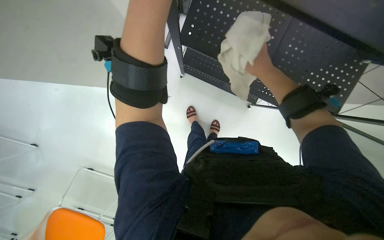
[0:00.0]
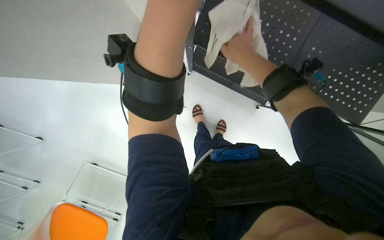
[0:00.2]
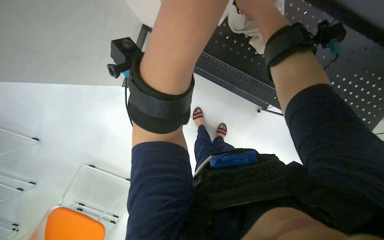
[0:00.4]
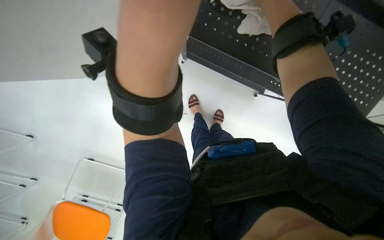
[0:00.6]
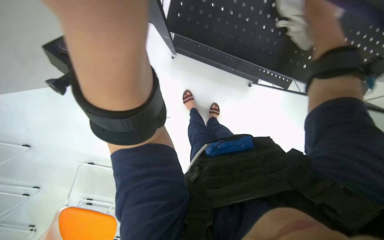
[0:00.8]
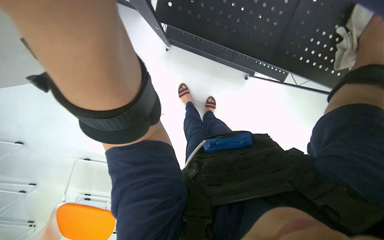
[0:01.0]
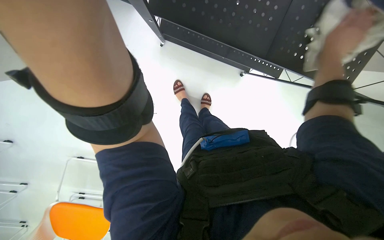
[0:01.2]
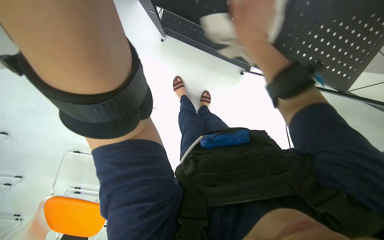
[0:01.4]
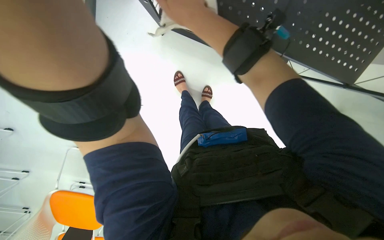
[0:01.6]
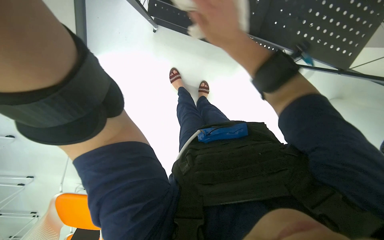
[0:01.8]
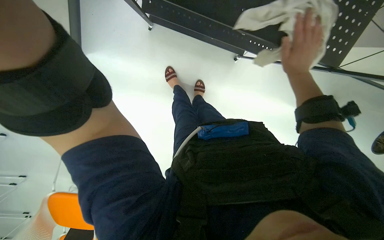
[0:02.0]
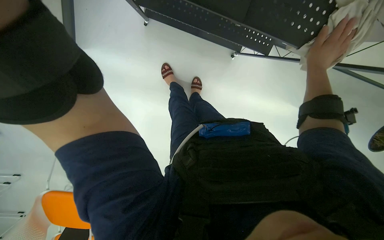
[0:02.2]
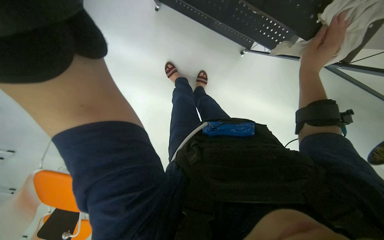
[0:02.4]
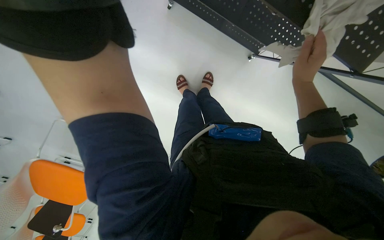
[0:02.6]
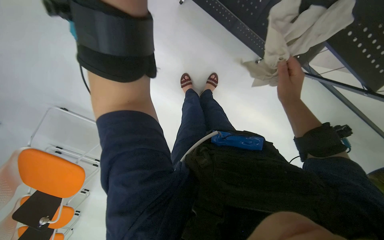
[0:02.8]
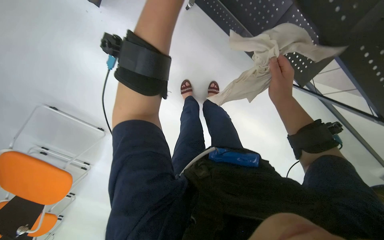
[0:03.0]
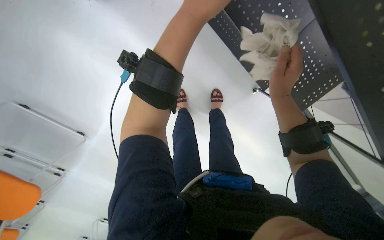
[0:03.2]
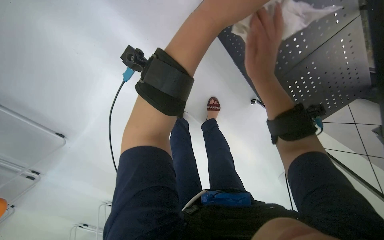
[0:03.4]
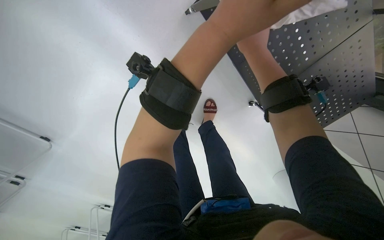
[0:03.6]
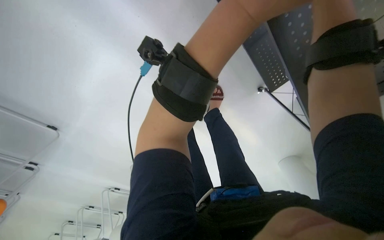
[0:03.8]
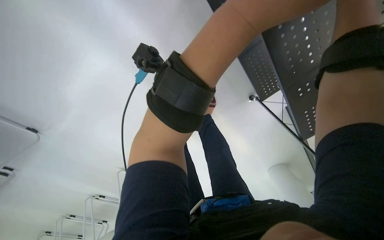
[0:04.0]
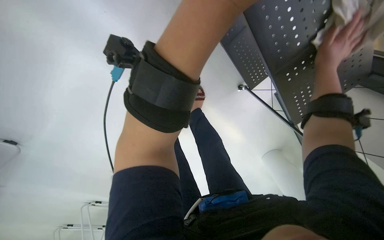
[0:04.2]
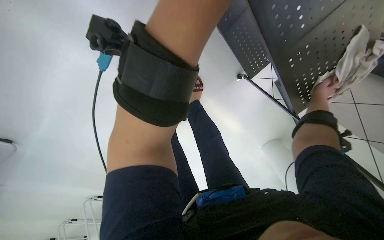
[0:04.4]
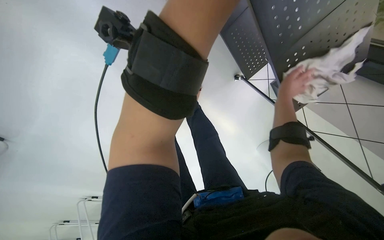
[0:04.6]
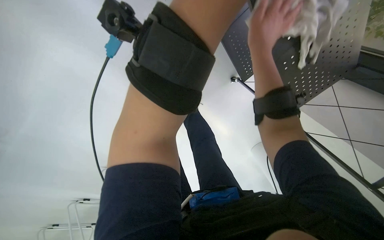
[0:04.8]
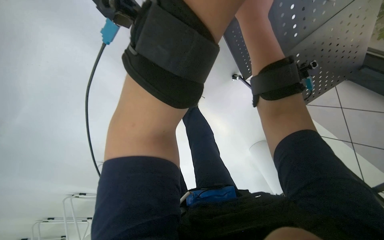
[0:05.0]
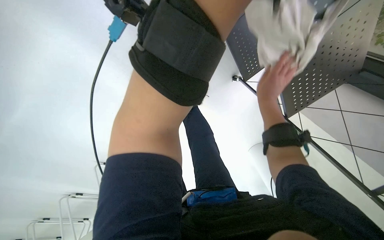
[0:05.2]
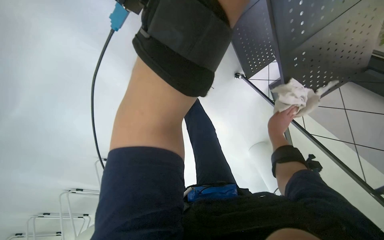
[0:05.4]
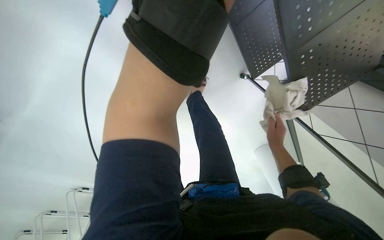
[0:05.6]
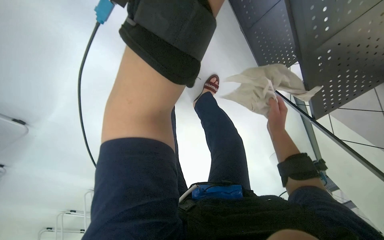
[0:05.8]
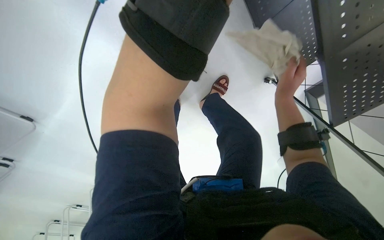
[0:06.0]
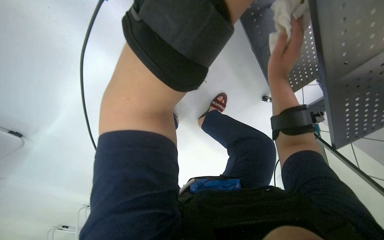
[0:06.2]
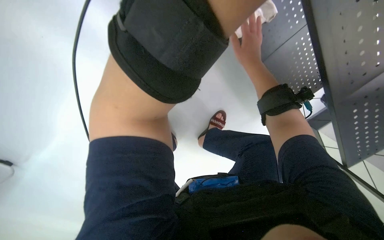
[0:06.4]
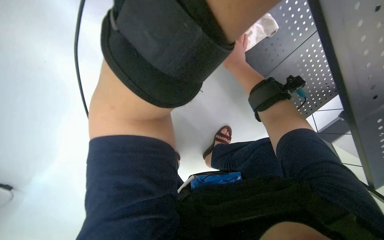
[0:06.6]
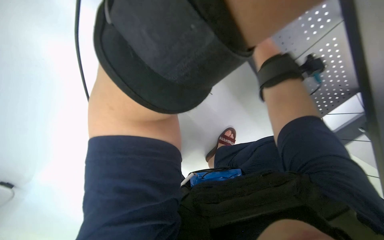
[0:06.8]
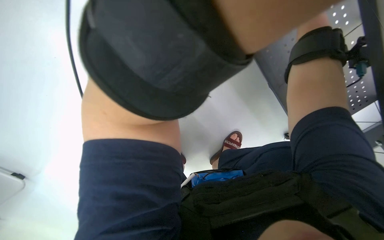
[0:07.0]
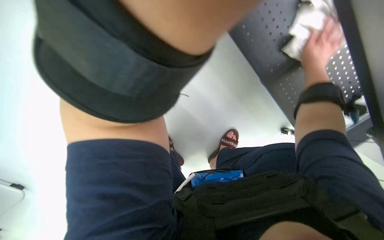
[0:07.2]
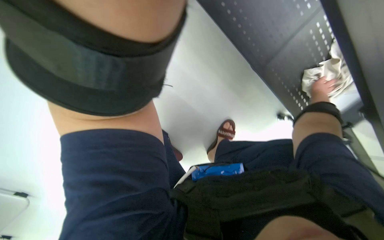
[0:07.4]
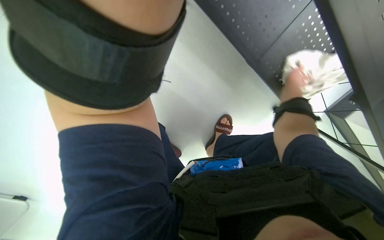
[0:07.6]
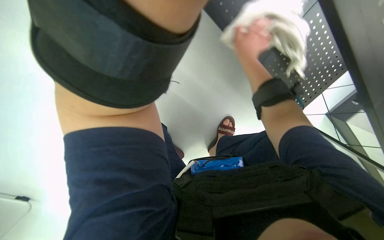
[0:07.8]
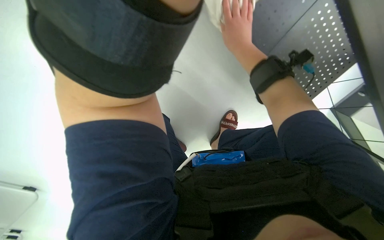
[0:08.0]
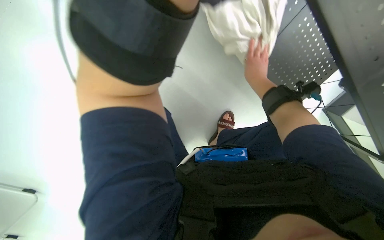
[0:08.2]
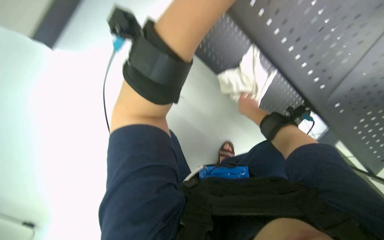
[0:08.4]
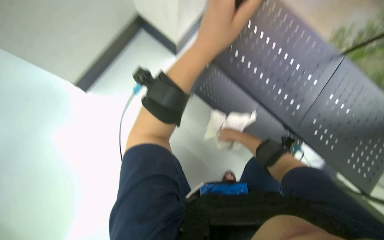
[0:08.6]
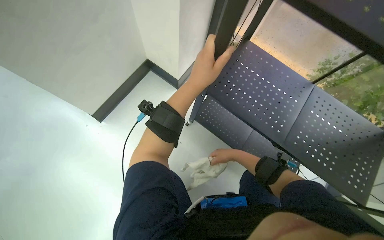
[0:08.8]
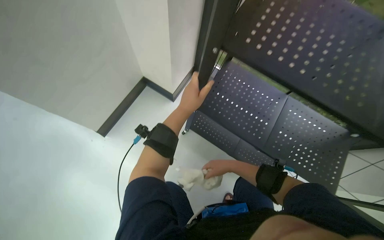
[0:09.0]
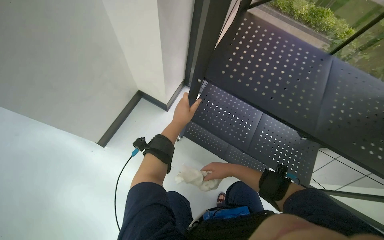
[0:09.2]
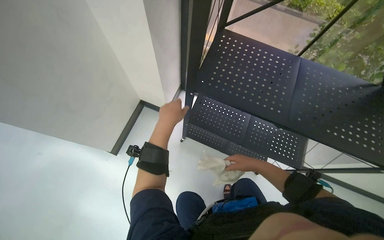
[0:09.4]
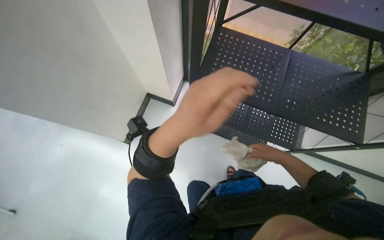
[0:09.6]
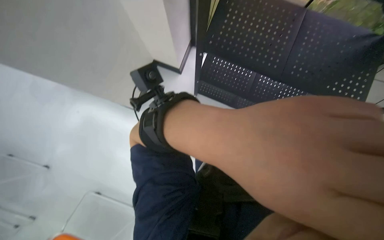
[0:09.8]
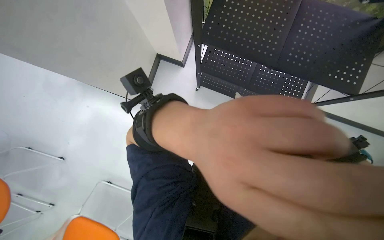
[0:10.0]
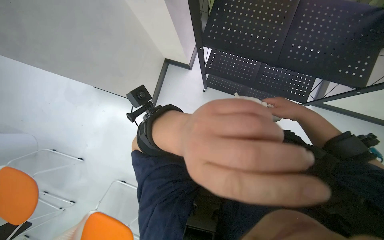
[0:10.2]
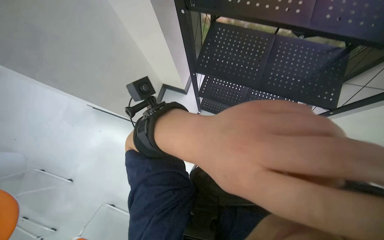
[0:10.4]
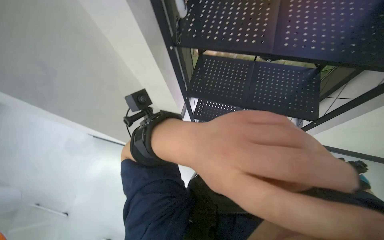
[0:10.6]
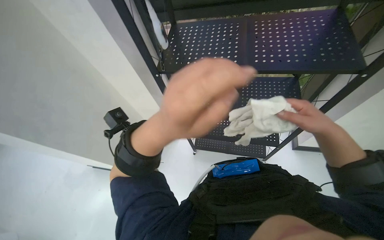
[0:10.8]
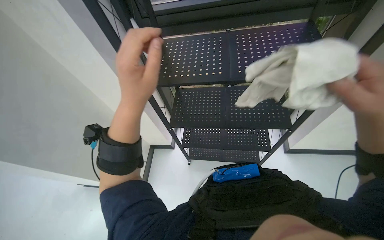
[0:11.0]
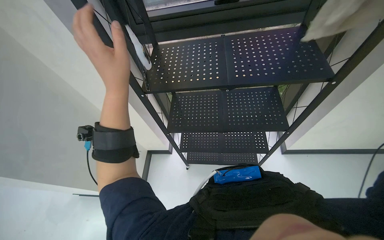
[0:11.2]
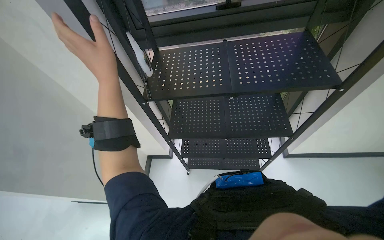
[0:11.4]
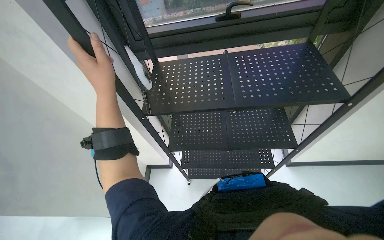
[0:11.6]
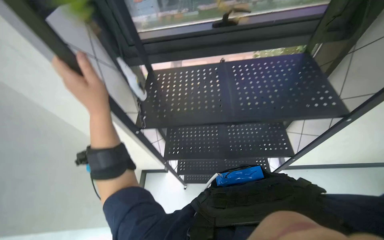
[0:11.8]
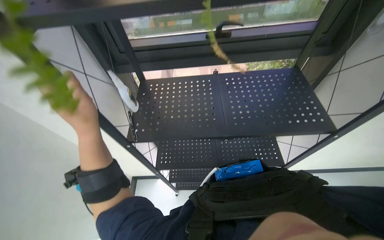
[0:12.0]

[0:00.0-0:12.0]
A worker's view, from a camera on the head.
Job: wiping surfaces.
The whole recording: Wiping window frame. The worker wipes the window frame with a white cloth.
0:00.0 to 0:01.6: The view tips downward by about 15 degrees. The right hand goes some 20 cm to the left and up the picture.
0:01.6 to 0:03.0: The right hand goes some 30 cm to the right, farther from the camera and down the picture.
0:06.0 to 0:07.6: The view tilts approximately 15 degrees upward.
0:07.6 to 0:09.0: The view tilts approximately 15 degrees upward. The right hand shifts about 30 cm to the left and down the picture.

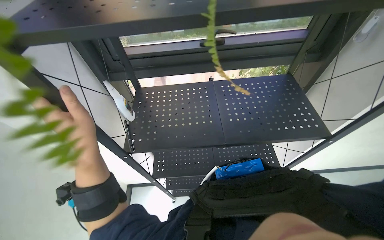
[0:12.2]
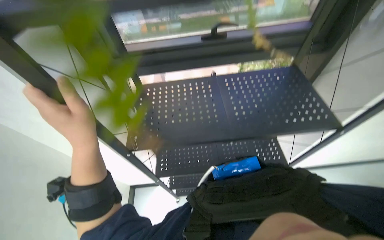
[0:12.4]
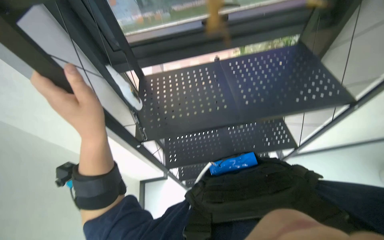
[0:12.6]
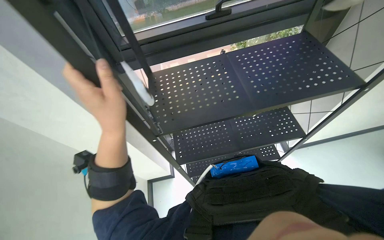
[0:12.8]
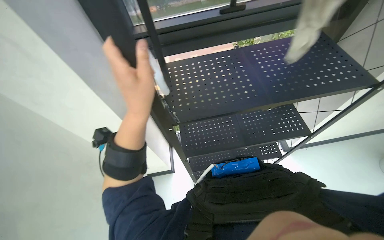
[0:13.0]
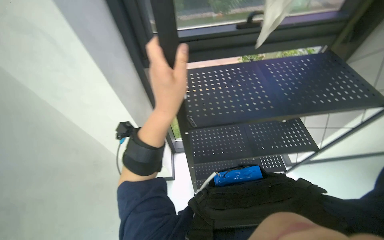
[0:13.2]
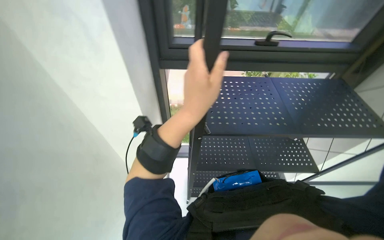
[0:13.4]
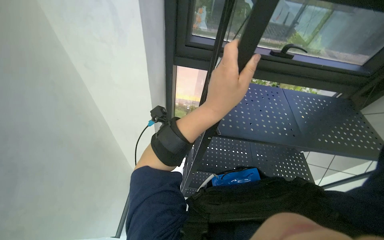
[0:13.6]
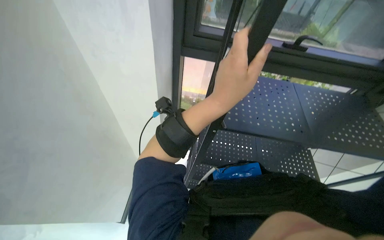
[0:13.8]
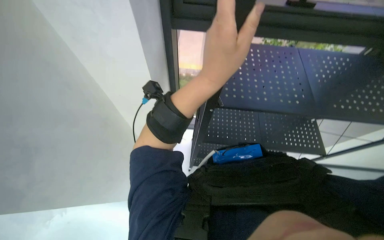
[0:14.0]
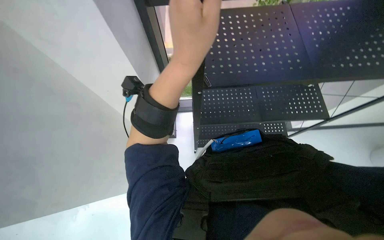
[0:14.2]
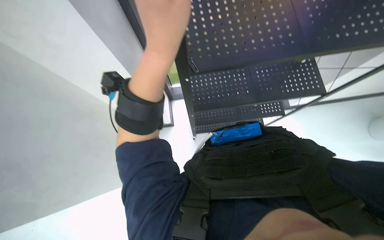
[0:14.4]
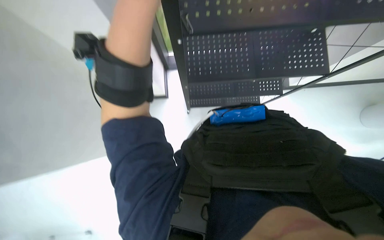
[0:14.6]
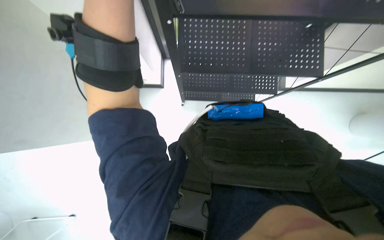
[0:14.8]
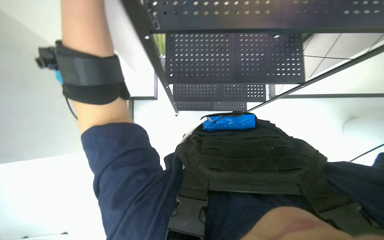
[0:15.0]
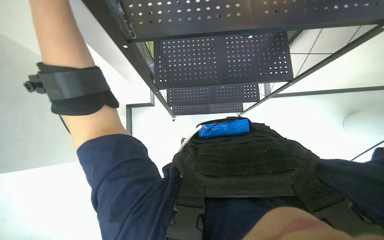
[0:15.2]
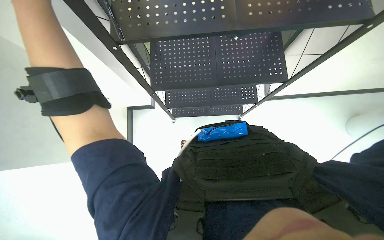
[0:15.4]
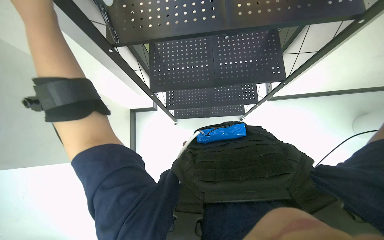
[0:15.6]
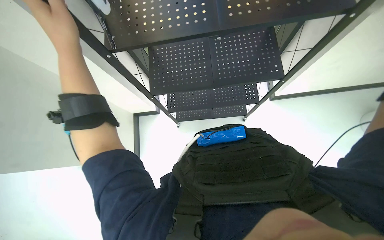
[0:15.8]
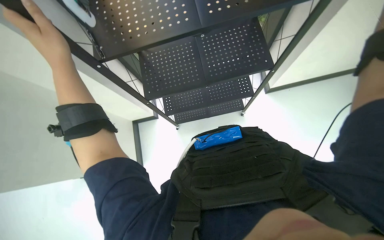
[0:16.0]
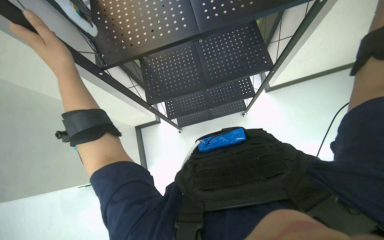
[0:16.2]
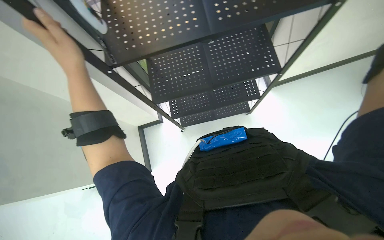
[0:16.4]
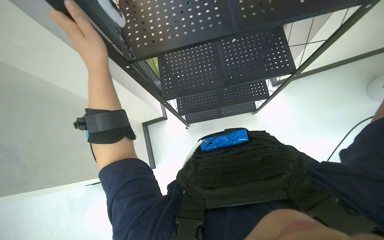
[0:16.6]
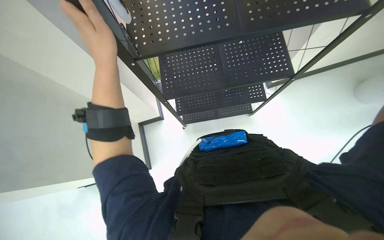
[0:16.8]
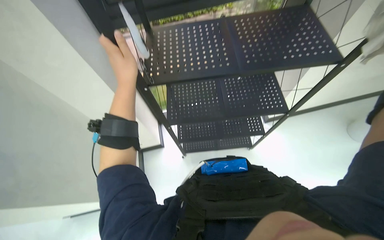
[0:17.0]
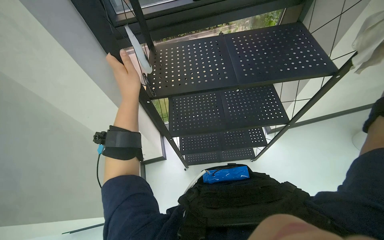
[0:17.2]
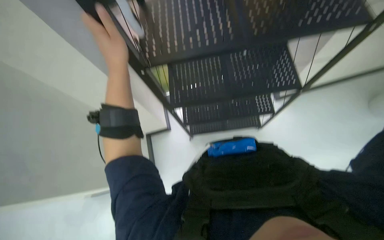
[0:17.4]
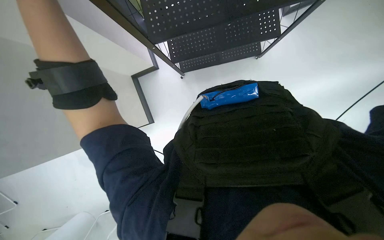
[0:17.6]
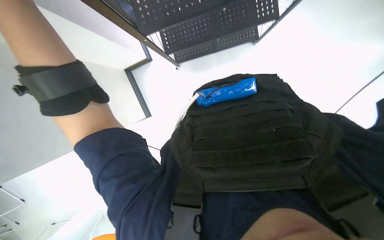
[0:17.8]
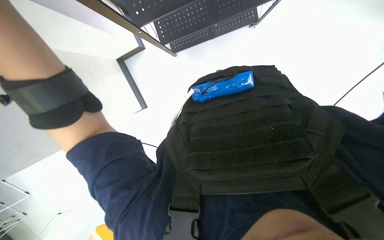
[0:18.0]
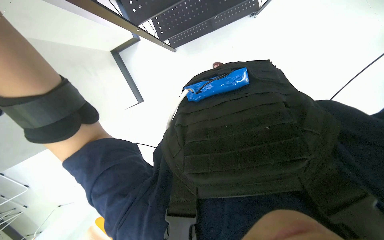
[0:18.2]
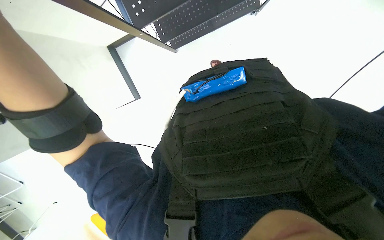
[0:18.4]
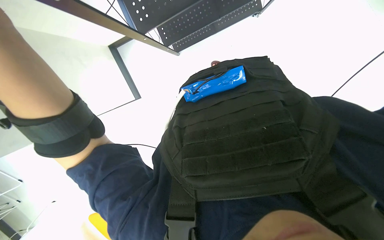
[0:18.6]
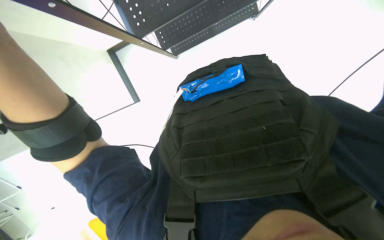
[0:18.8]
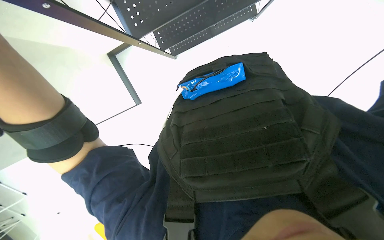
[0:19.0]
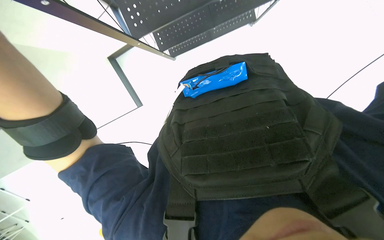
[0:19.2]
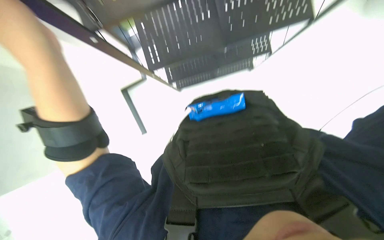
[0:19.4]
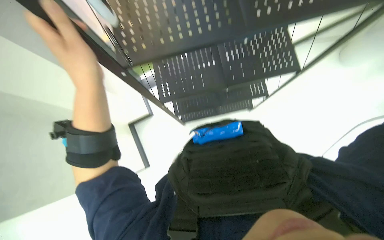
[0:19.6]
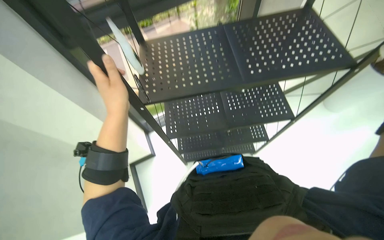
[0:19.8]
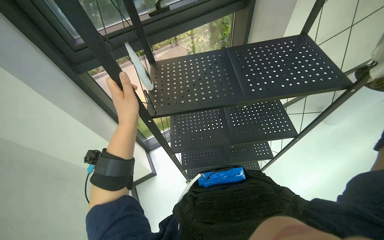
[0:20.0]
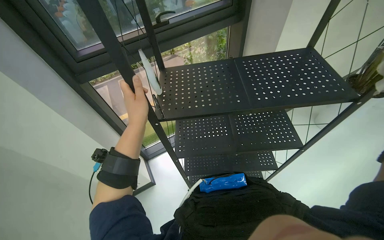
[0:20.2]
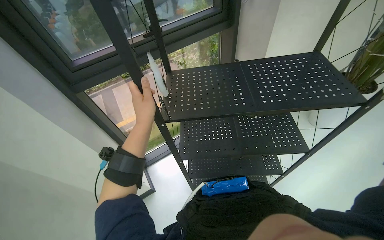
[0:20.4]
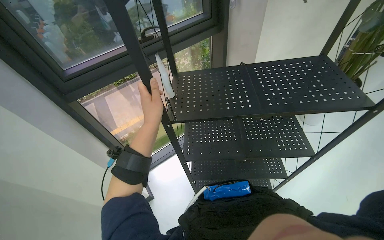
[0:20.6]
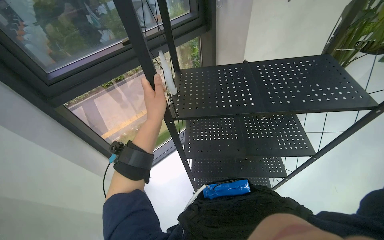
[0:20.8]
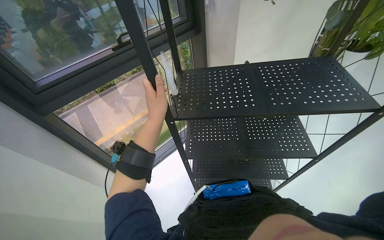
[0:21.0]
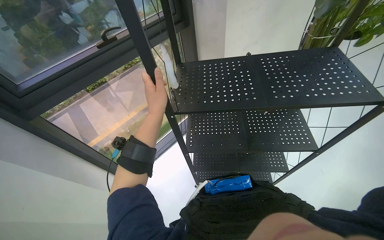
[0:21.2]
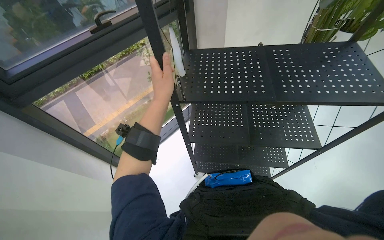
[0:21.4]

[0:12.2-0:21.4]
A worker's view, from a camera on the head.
Job: wiping surfaces.
The whole recording: Wiping window frame. The worker wipes the window frame with a white cloth.
0:13.8 to 0:15.2: The view tips downward by roughly 25 degrees. The scene turns some 25 degrees counterclockwise in the picture.
0:16.8 to 0:18.4: The view tilts some 30 degrees downward.
0:18.4 to 0:19.8: The camera pitches upward, by roughly 35 degrees.
